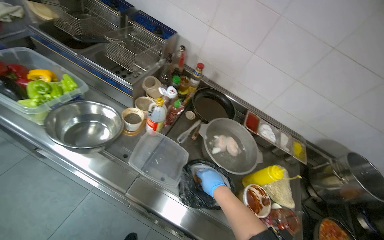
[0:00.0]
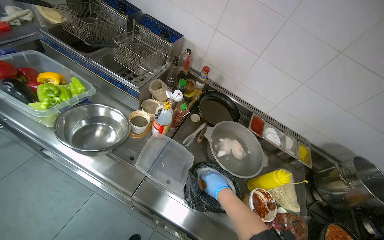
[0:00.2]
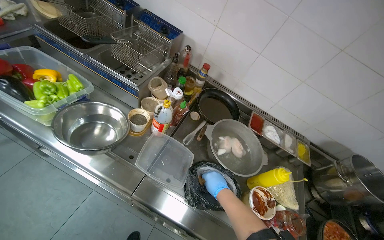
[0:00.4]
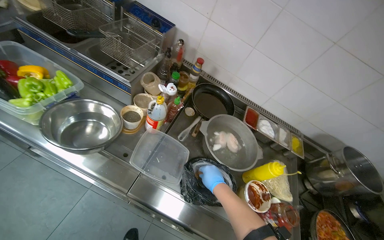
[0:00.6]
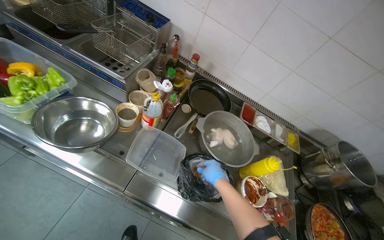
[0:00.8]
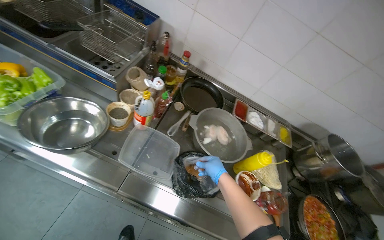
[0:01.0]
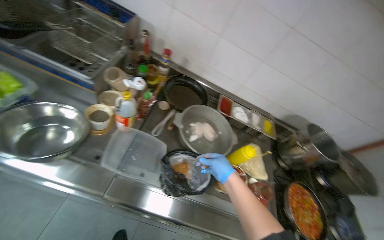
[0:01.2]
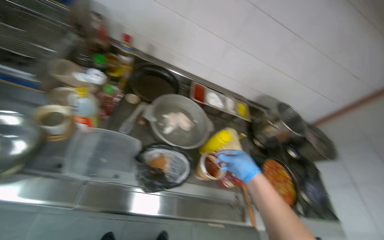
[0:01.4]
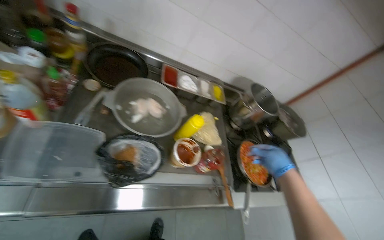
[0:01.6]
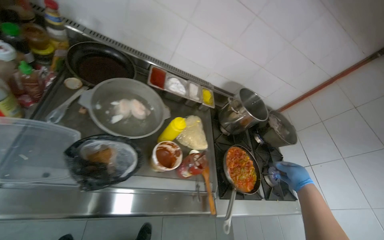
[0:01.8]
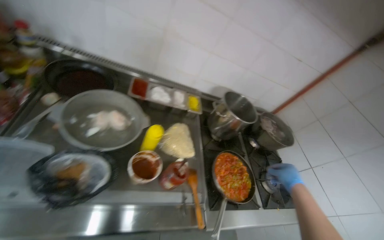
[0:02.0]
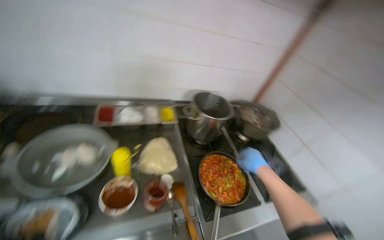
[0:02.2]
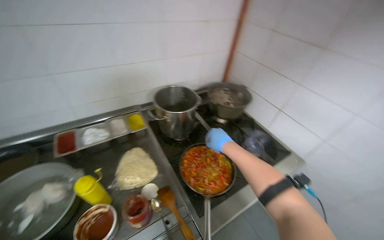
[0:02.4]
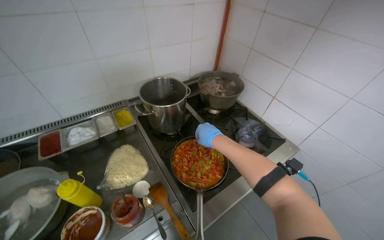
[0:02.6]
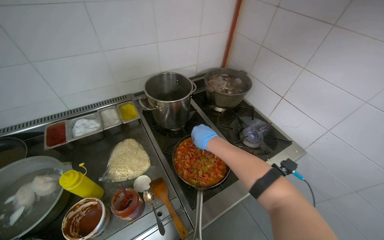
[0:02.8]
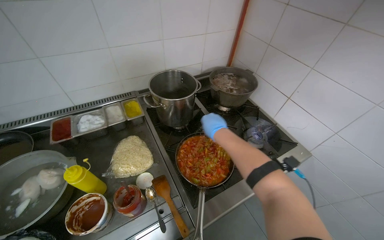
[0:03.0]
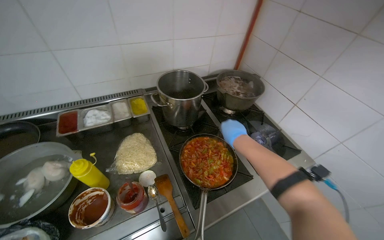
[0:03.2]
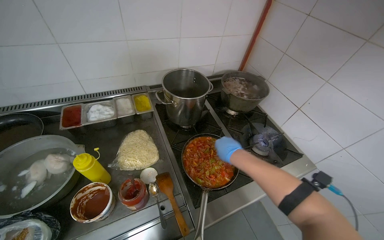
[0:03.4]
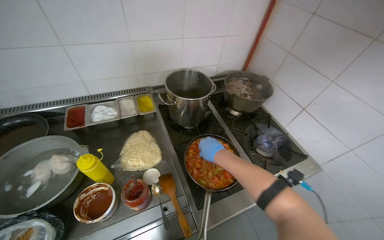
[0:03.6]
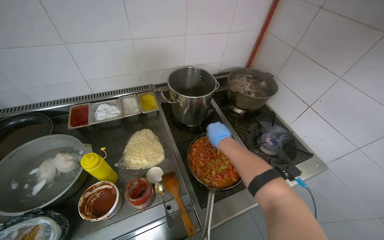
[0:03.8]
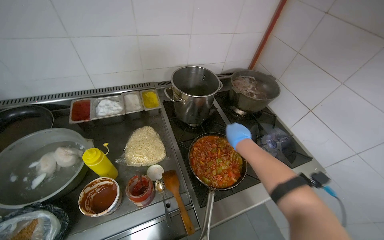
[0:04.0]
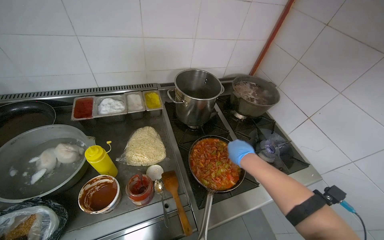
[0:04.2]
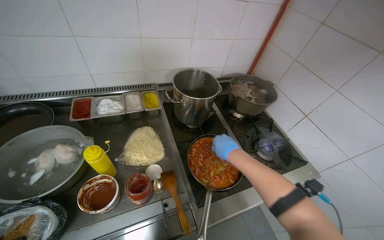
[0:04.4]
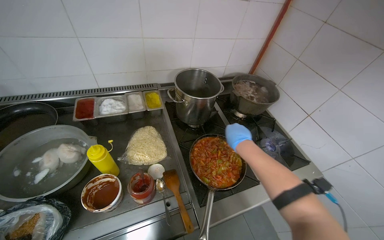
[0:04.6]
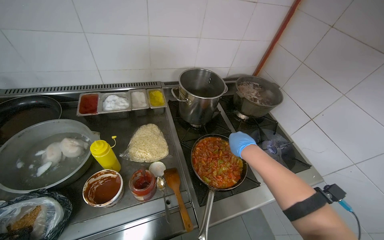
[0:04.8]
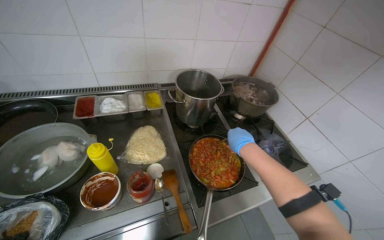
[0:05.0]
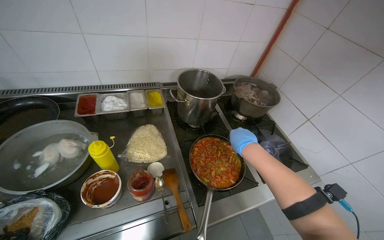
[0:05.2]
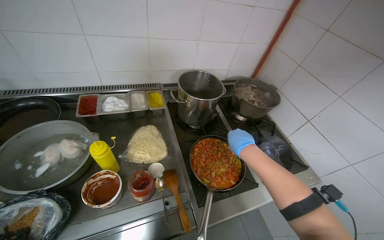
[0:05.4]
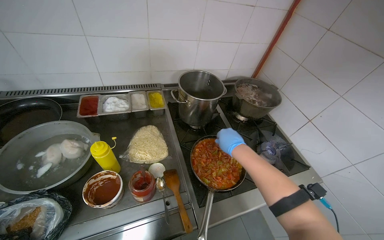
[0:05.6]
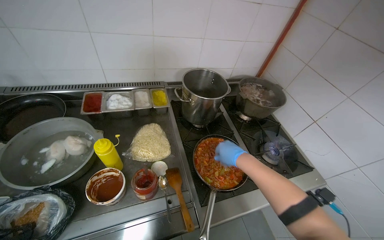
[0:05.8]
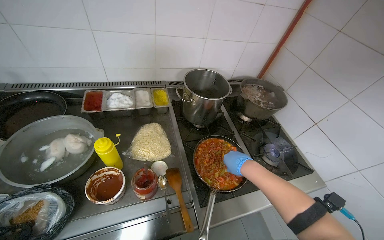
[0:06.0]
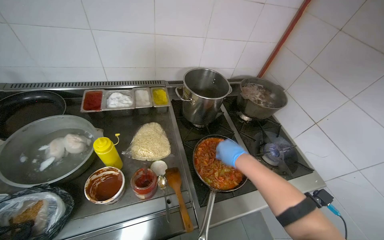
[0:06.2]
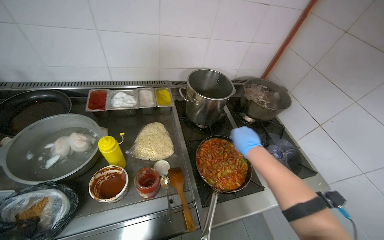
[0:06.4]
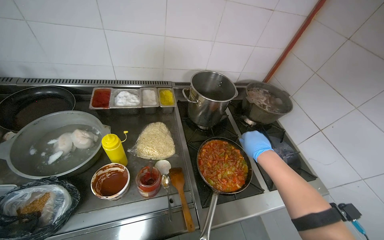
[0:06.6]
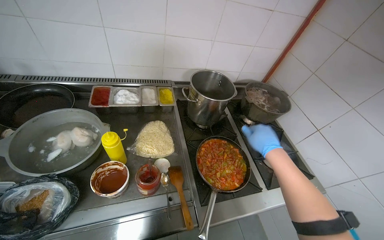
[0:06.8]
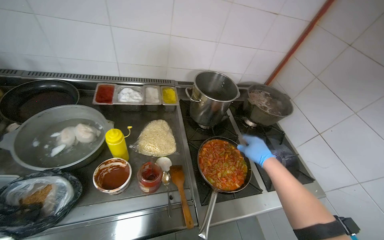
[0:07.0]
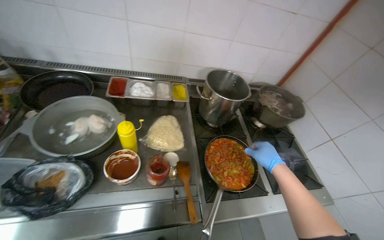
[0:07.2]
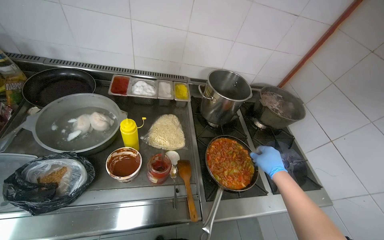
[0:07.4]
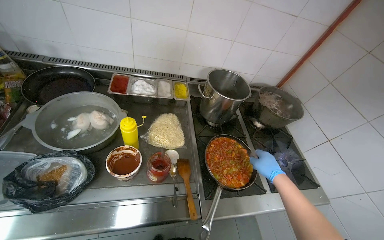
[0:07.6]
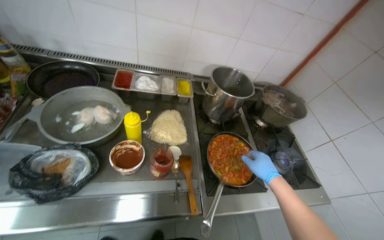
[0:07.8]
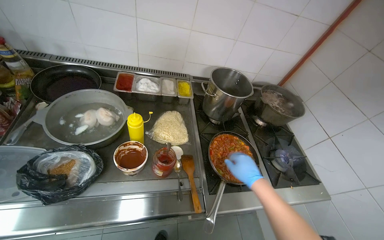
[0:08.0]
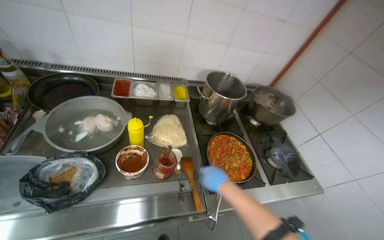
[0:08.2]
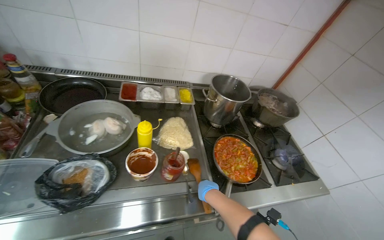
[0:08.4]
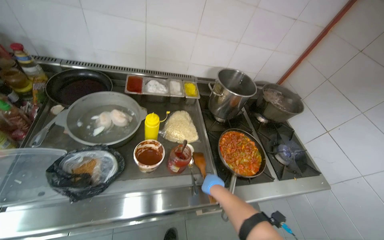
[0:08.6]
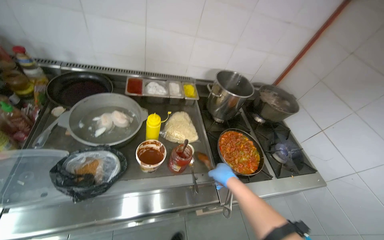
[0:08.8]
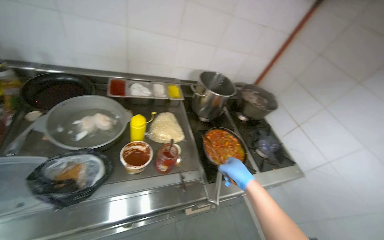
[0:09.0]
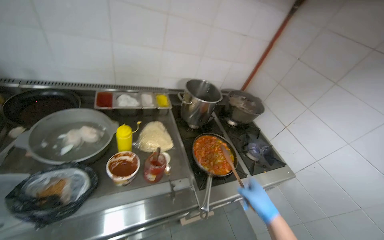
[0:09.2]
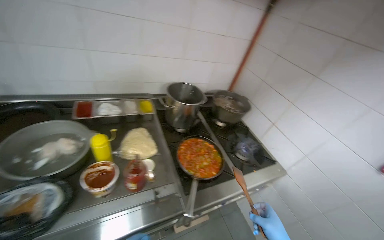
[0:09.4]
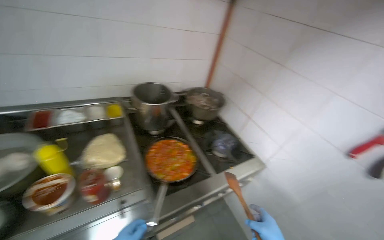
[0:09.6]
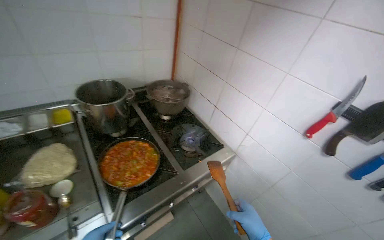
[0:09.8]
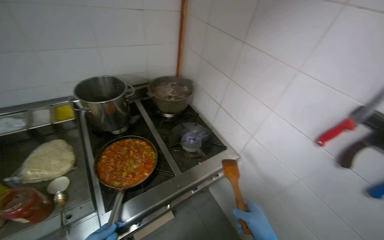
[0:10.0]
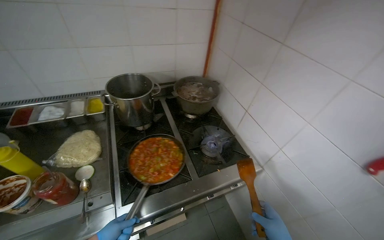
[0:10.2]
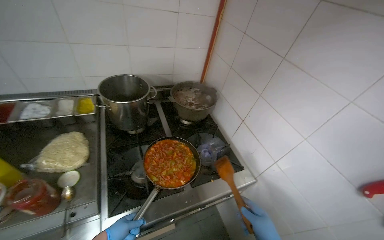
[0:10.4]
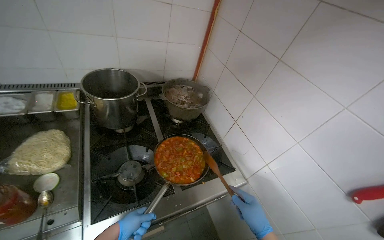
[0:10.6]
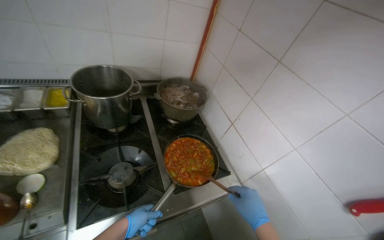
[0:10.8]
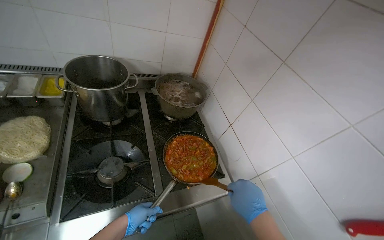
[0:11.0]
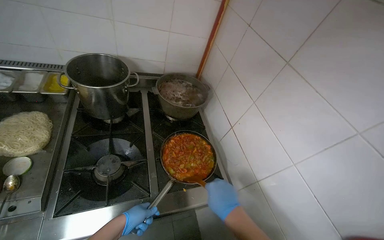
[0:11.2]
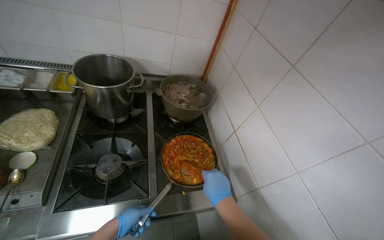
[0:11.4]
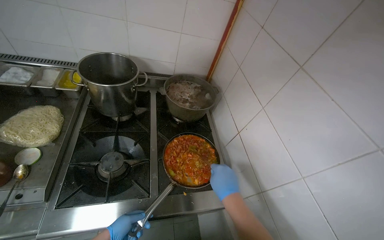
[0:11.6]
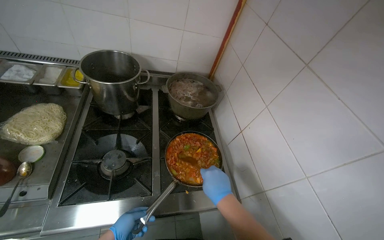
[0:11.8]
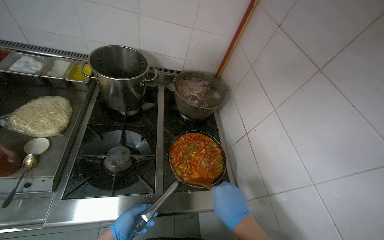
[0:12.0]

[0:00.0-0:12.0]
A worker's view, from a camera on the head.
Job: cooking food.
The whole recording: Adding and stirring vegetables in pan. The worker stirs the vegetables in a pan, tastes them, and adds sauce and seasoning.
0:00.0 to 0:01.6: The wearer looks approximately 30 degrees further to the right. The camera pitches downward, by approximately 15 degrees.
0:01.6 to 0:03.0: The camera travels about 60 cm. The scene rotates counterclockwise by about 35 degrees.
0:07.6 to 0:09.0: The right hand shifts approximately 25 cm to the left and nearer to the camera.
0:09.0 to 0:10.4: The camera travels roughly 50 cm.

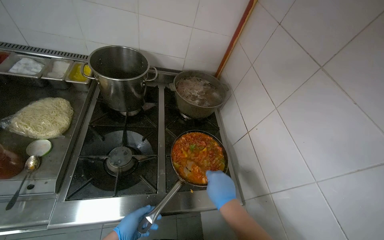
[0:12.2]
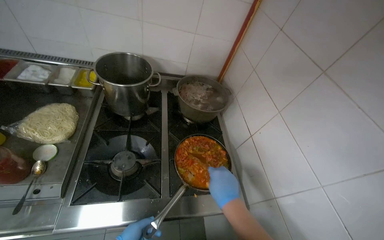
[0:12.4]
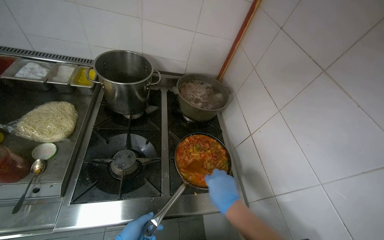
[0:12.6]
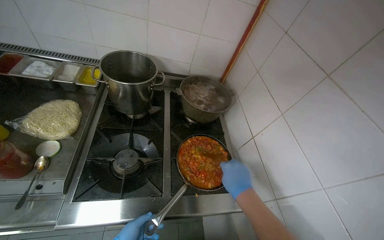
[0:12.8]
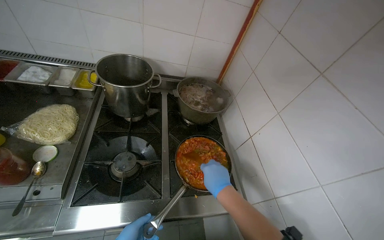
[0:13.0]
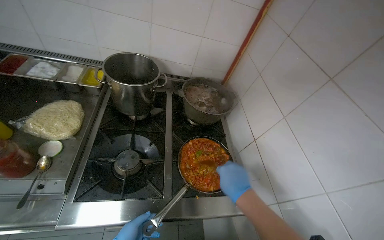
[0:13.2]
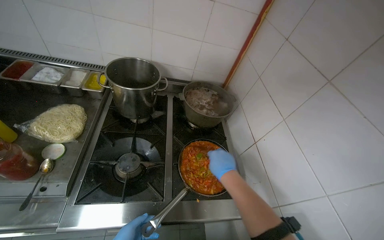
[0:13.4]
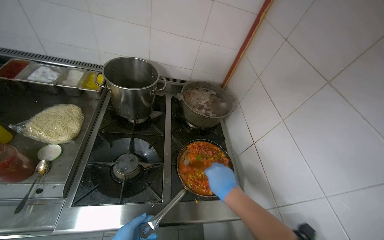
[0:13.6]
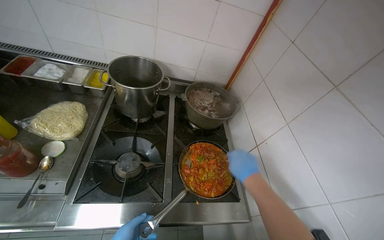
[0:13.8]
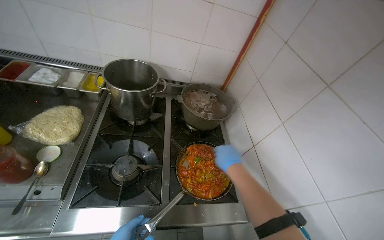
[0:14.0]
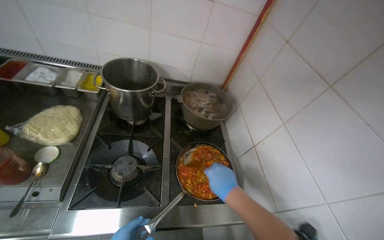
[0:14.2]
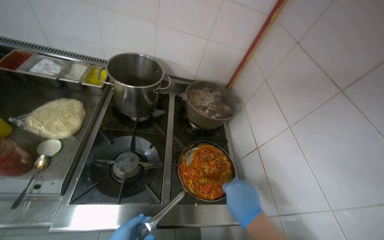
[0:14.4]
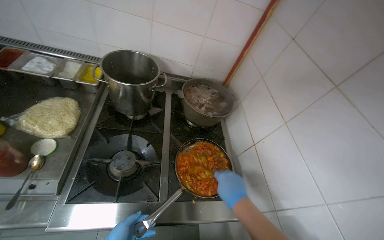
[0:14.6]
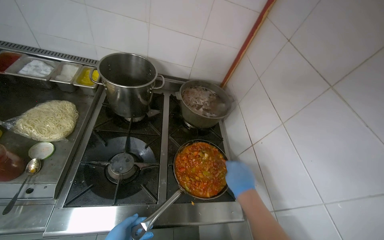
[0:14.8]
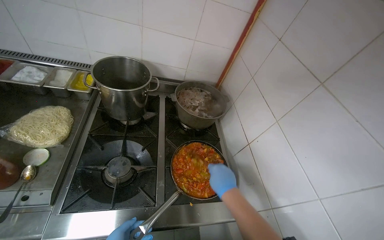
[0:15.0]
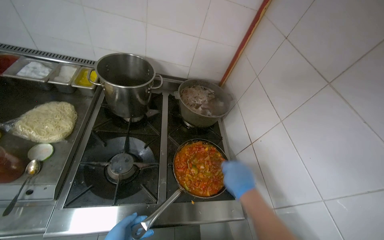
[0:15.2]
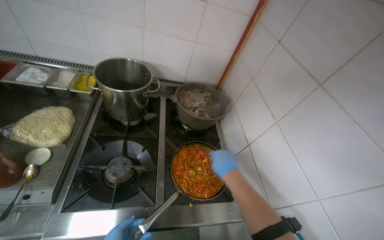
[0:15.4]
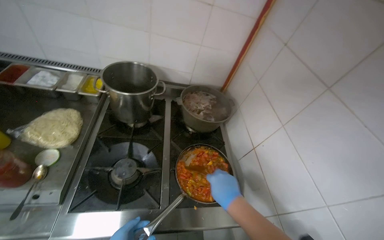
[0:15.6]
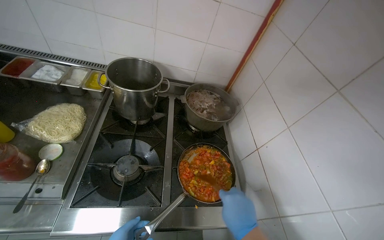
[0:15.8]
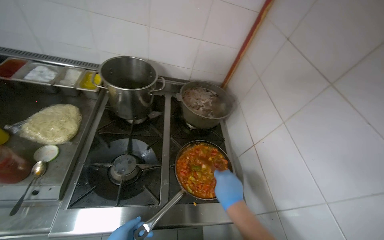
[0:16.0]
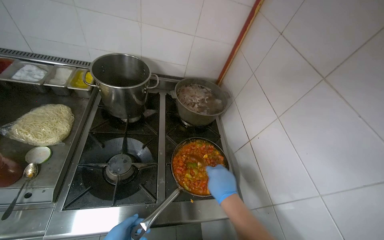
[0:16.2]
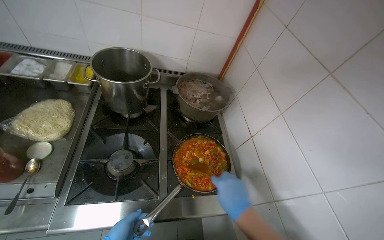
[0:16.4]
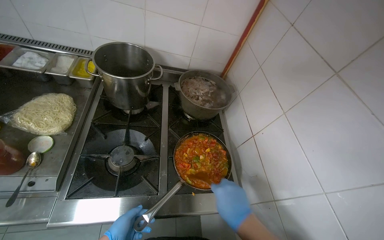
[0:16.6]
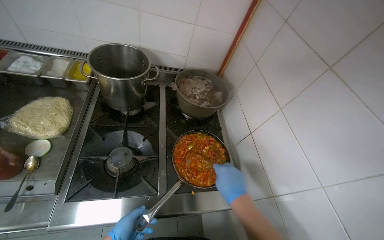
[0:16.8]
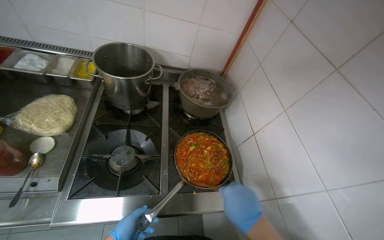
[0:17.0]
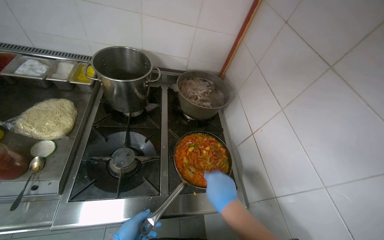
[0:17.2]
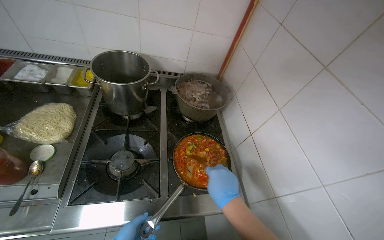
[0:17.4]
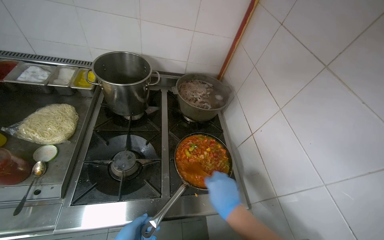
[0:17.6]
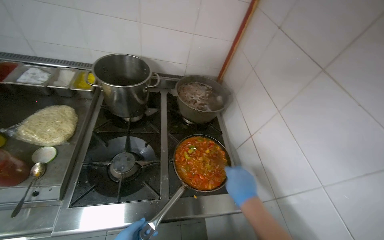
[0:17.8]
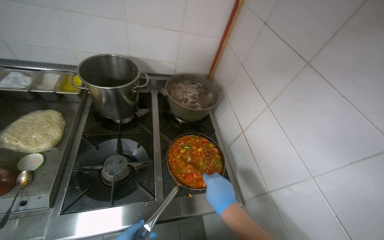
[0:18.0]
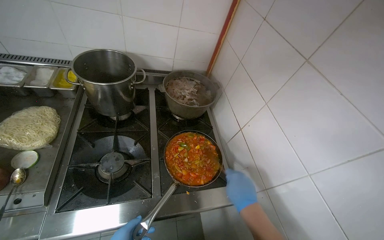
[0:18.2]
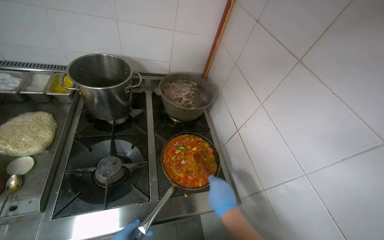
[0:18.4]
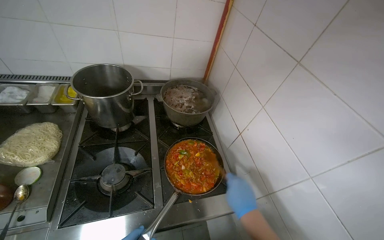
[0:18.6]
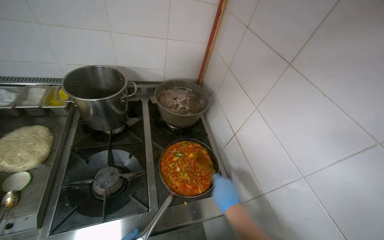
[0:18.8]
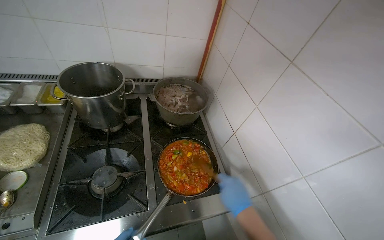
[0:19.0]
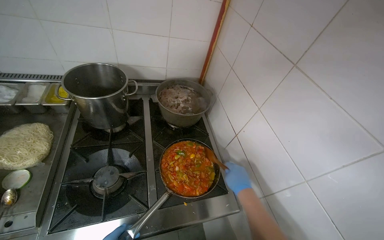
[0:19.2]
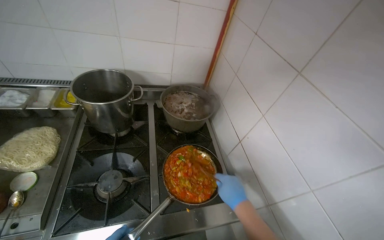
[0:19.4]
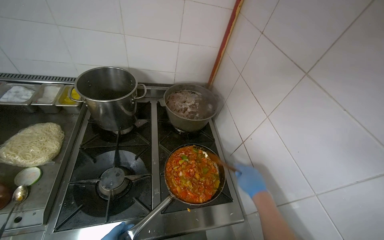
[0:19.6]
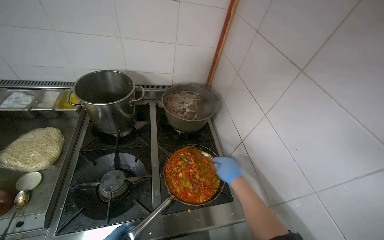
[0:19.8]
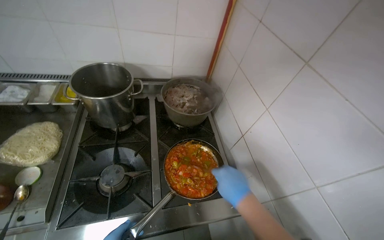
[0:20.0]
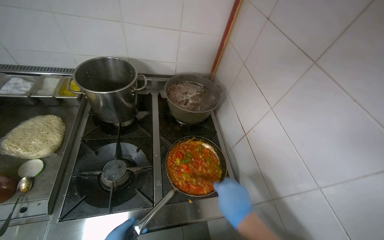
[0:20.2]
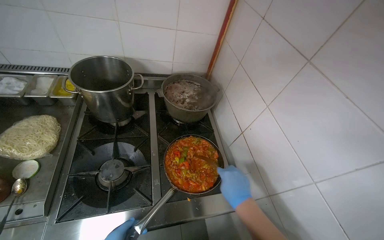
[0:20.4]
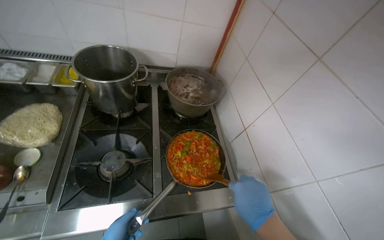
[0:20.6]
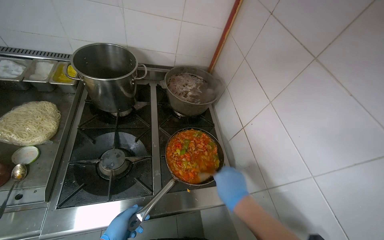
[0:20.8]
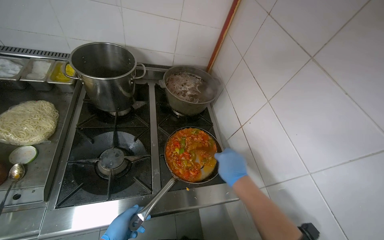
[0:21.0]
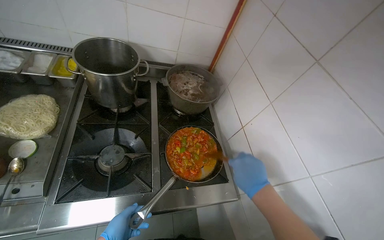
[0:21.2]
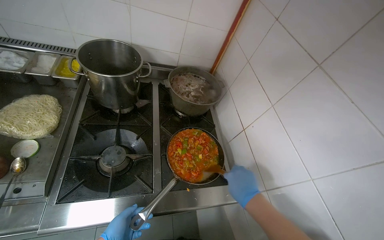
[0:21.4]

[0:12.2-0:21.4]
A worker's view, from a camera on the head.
Job: cooking food.
The whole recording: Adding and stirring vegetables in pan. The worker stirs the vegetables in a pan, tastes them, and adds sauce and seasoning.
0:12.2 to 0:13.8: The right hand heads up the picture, covering about 10 cm.
0:18.4 to 0:19.8: The right hand heads up the picture, covering approximately 10 cm.
0:19.8 to 0:21.4: The right hand moves nearer to the camera, about 10 cm.
